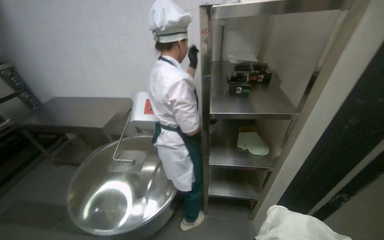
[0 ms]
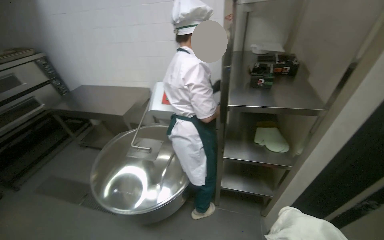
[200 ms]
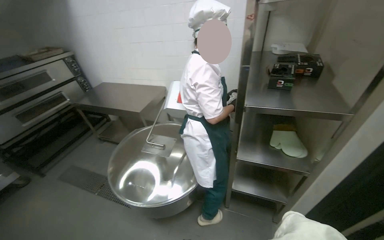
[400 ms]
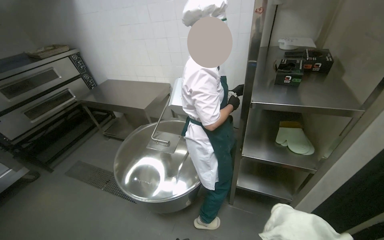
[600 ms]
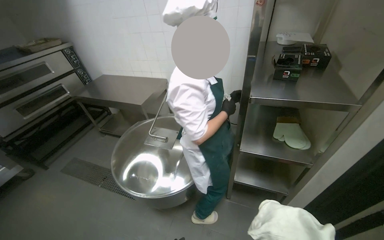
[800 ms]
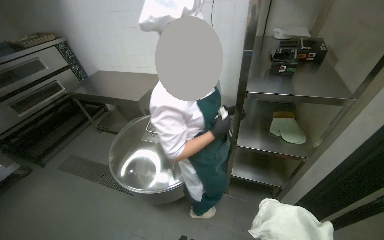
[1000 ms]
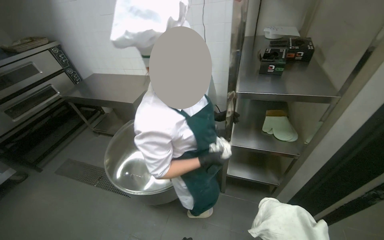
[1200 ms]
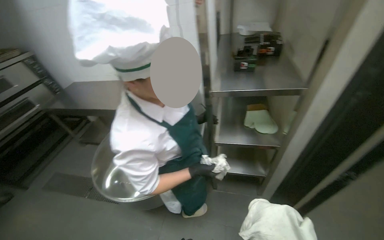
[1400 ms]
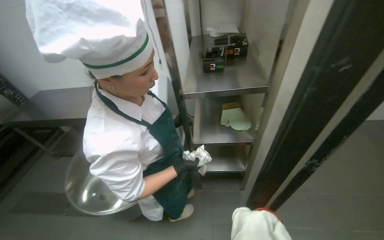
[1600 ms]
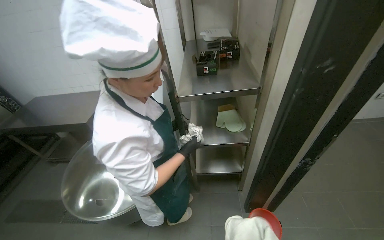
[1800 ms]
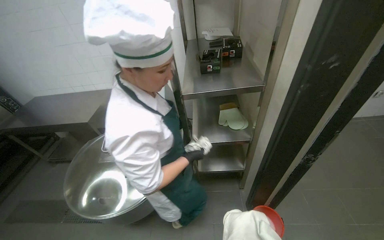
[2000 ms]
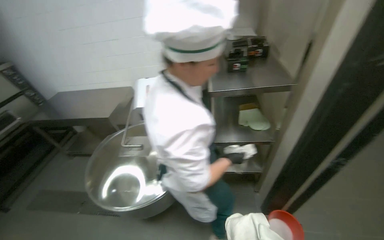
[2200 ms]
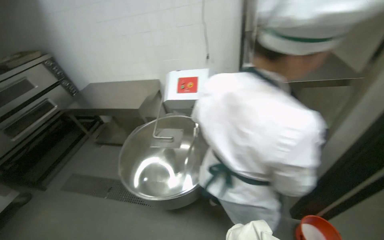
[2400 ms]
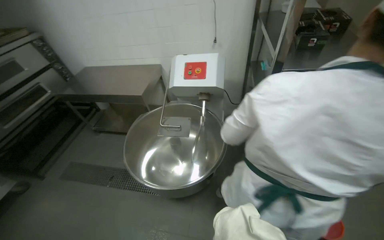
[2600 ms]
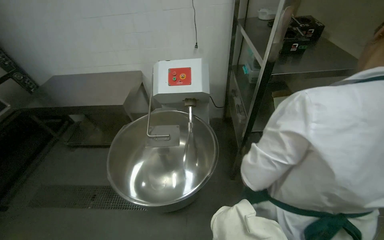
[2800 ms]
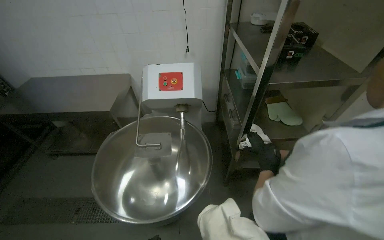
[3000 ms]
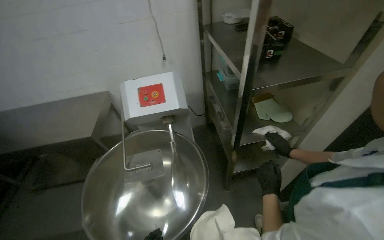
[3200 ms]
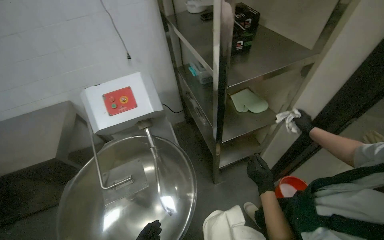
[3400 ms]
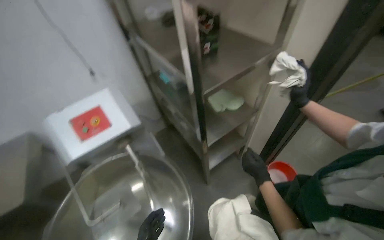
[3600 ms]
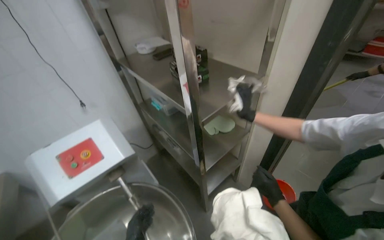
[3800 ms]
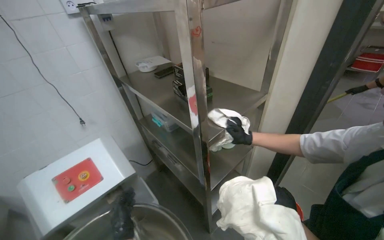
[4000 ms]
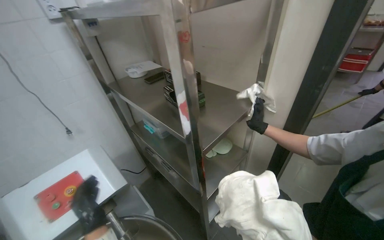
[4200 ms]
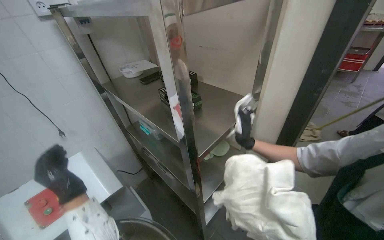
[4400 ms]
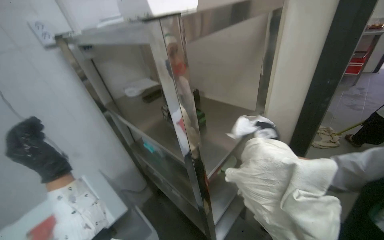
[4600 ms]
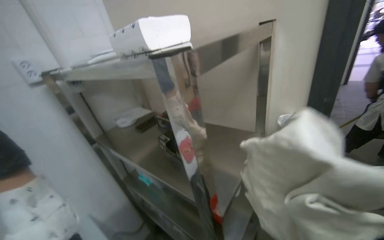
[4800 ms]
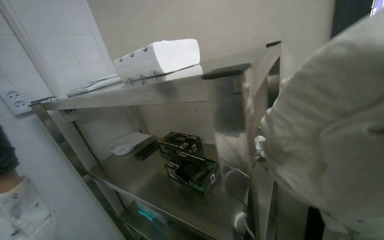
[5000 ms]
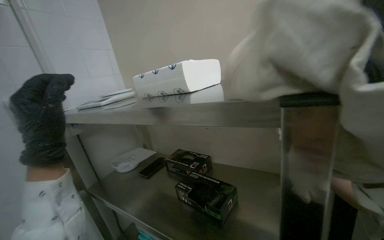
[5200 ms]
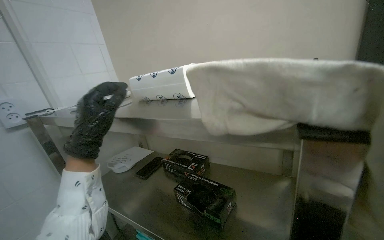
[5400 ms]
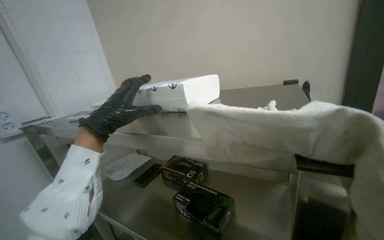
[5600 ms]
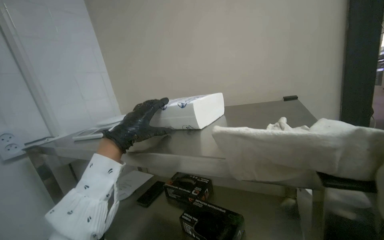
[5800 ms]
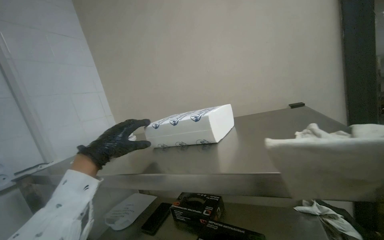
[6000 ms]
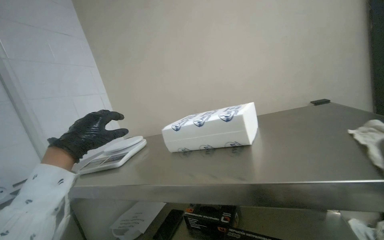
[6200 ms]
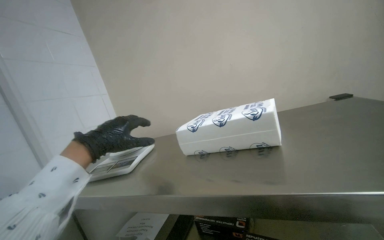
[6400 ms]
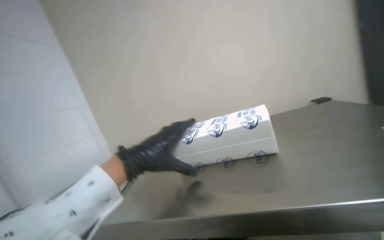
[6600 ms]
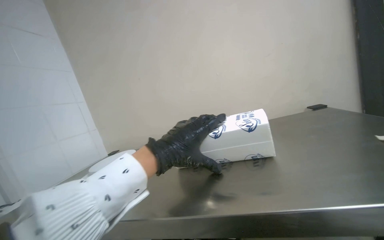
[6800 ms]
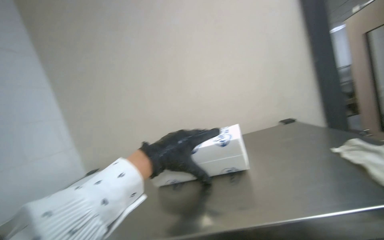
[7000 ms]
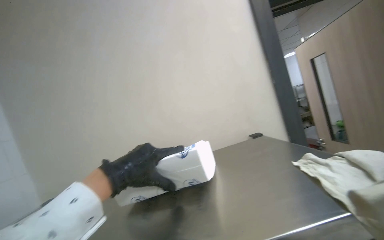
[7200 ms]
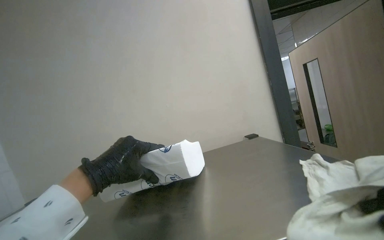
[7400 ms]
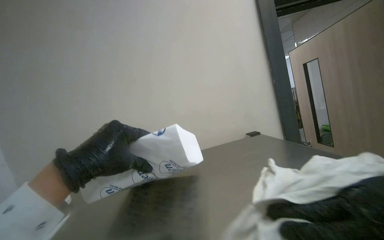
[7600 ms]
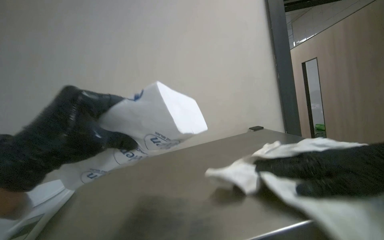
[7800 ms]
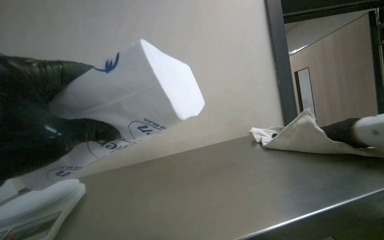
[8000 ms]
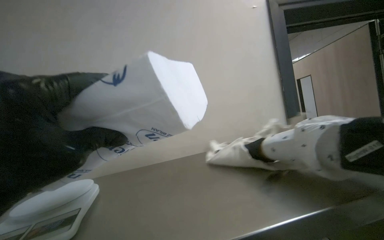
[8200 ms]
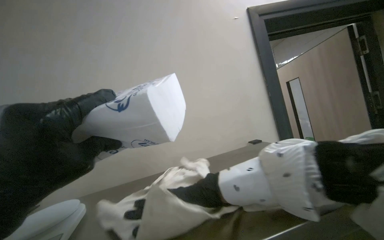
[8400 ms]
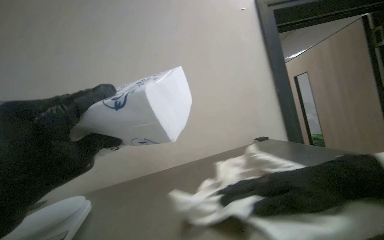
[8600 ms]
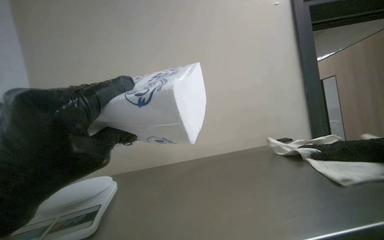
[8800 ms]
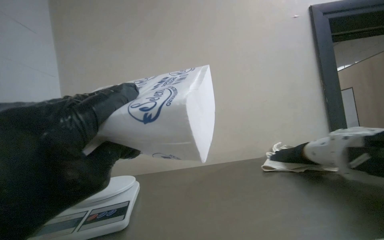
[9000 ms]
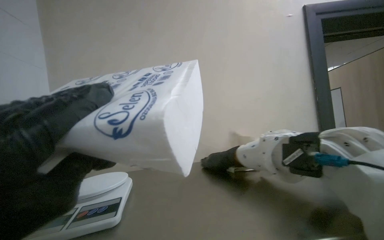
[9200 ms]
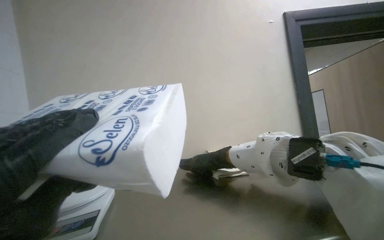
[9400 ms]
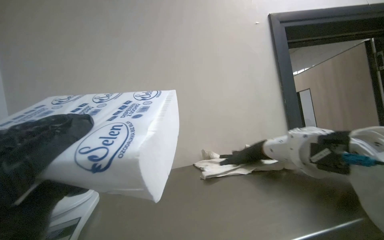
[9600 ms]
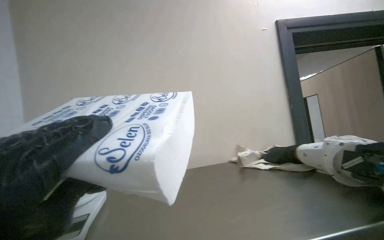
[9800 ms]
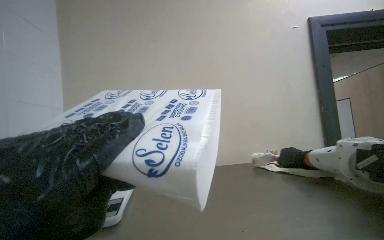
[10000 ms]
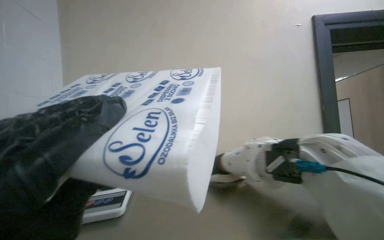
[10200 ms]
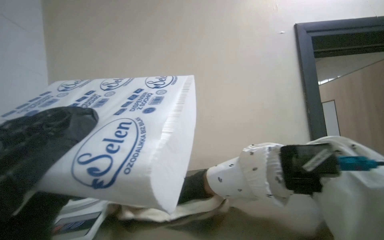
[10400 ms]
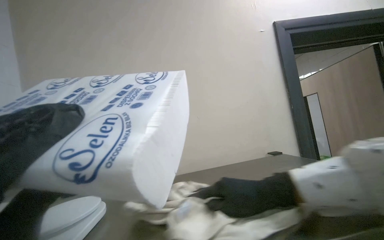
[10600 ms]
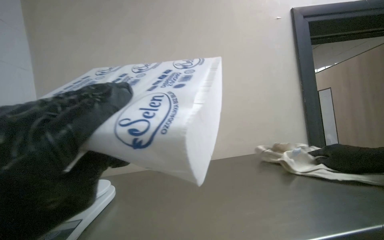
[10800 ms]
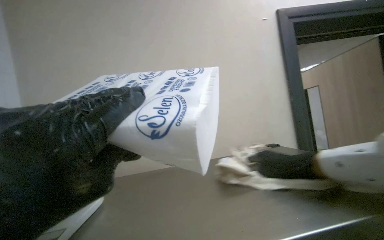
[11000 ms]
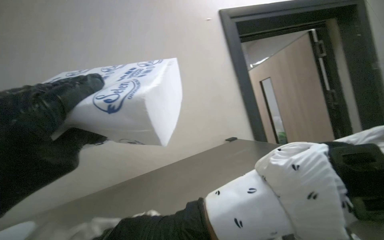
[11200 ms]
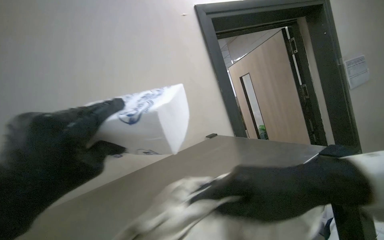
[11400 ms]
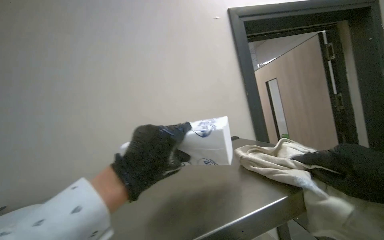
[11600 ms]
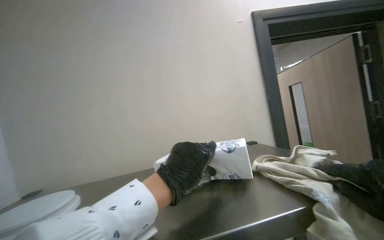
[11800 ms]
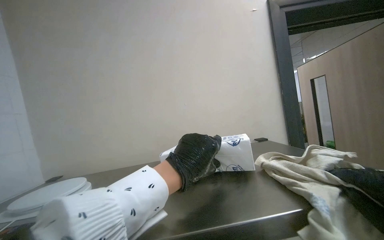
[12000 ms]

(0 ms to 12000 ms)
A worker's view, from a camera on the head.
Job: wiping surfaces.
The whole recording: Cleaning and organizing shelves. The worker wipes down the metal shelves and organizes items on them.
1600 ms - 3000 ms: The camera is carried to the left, some 50 cm.
3000 ms - 4400 ms: The wearer looks about 45 degrees further to the right.
4400 ms - 6000 ms: The wearer looks roughly 20 degrees further to the right. The wearer looks approximately 35 degrees further upward.
6000 ms - 7600 ms: The camera is aimed some 25 degrees further to the right. The camera pitches upward, by about 15 degrees. The left hand reaches roughly 5 cm to the right, then returns.

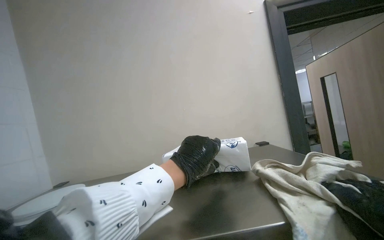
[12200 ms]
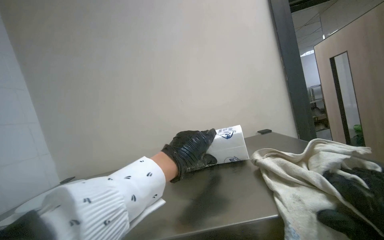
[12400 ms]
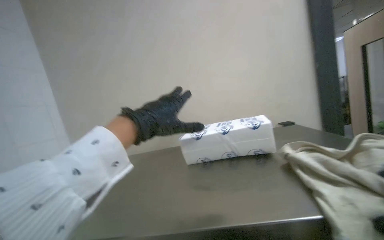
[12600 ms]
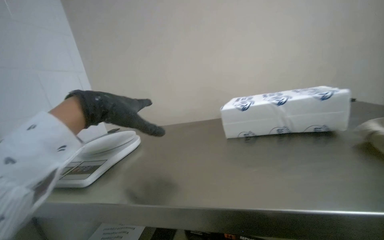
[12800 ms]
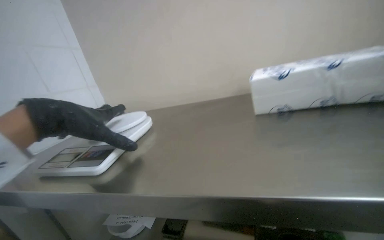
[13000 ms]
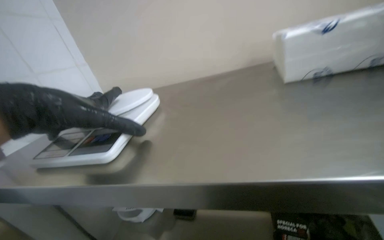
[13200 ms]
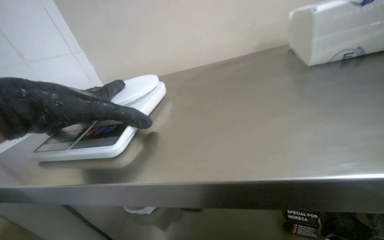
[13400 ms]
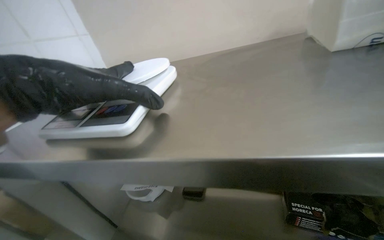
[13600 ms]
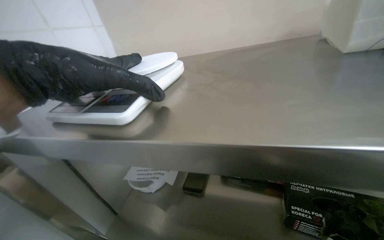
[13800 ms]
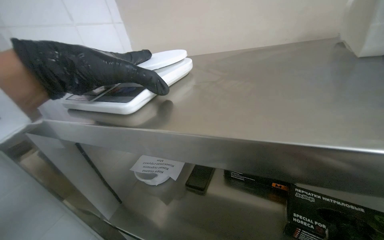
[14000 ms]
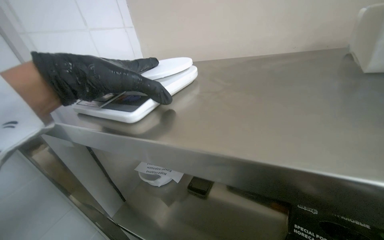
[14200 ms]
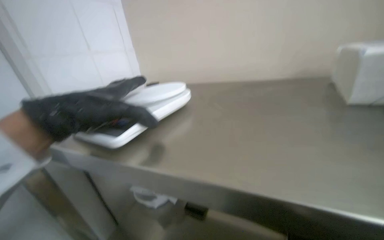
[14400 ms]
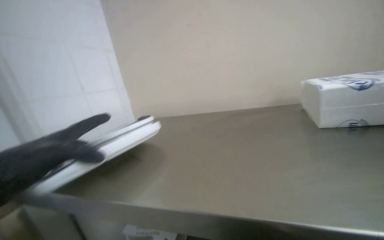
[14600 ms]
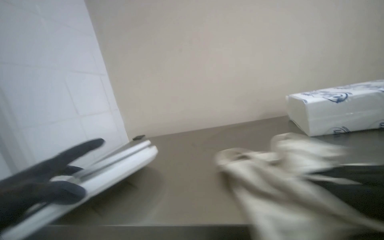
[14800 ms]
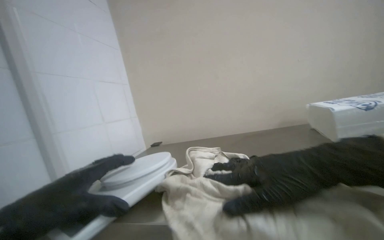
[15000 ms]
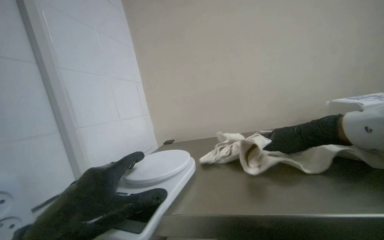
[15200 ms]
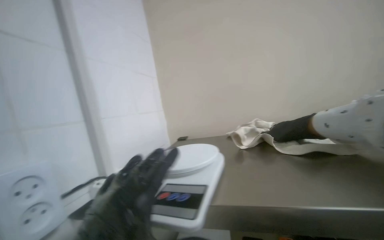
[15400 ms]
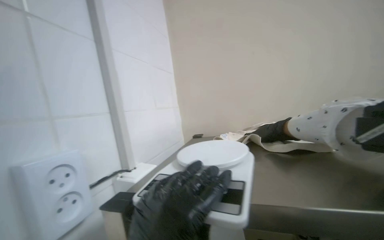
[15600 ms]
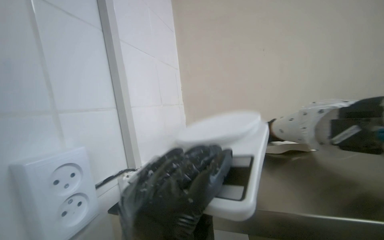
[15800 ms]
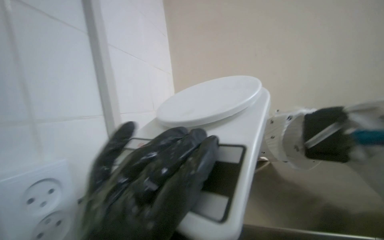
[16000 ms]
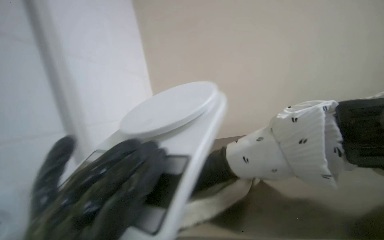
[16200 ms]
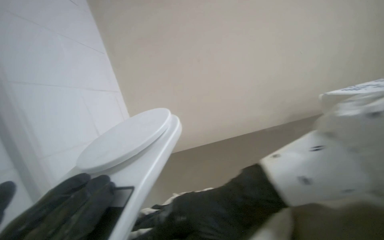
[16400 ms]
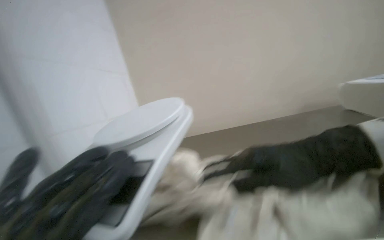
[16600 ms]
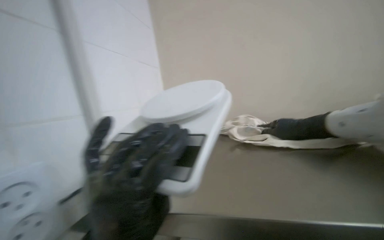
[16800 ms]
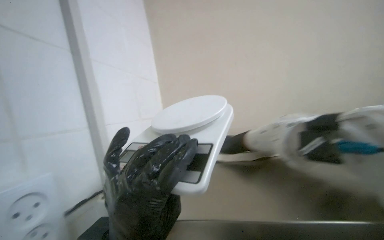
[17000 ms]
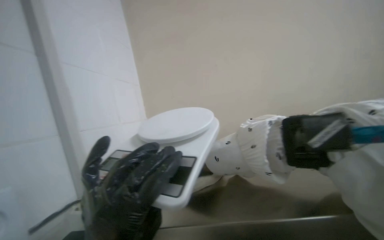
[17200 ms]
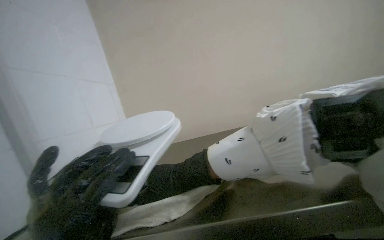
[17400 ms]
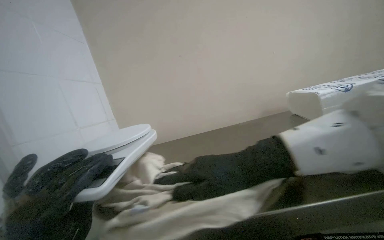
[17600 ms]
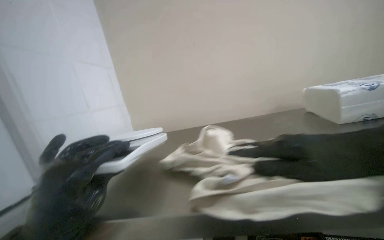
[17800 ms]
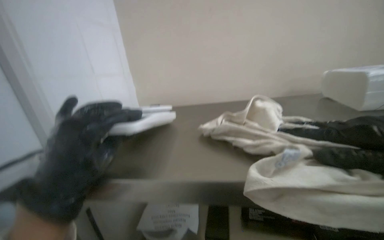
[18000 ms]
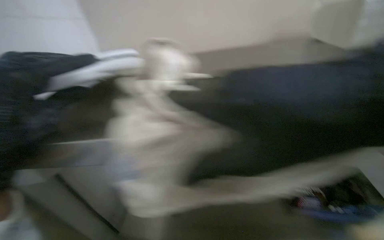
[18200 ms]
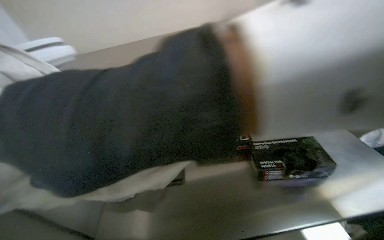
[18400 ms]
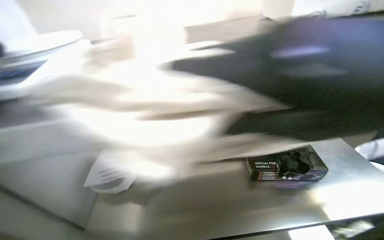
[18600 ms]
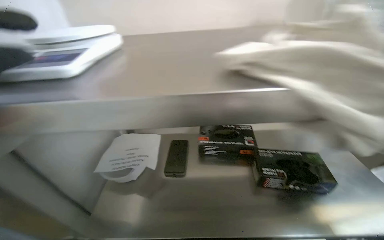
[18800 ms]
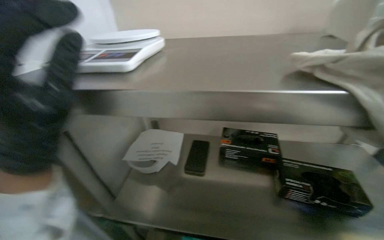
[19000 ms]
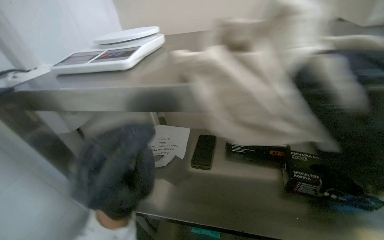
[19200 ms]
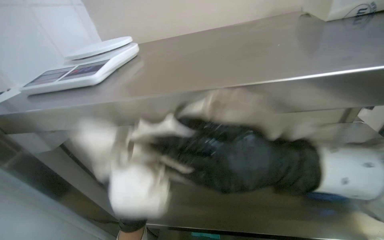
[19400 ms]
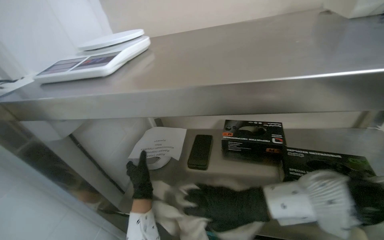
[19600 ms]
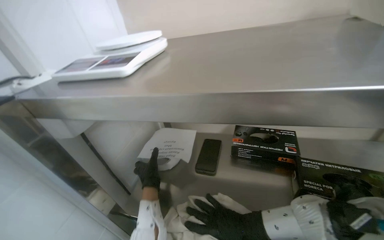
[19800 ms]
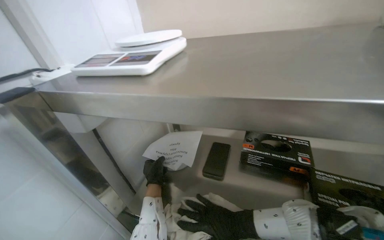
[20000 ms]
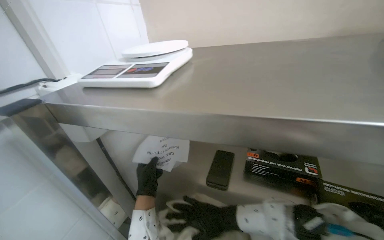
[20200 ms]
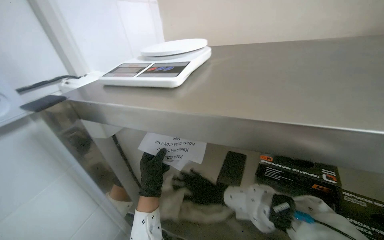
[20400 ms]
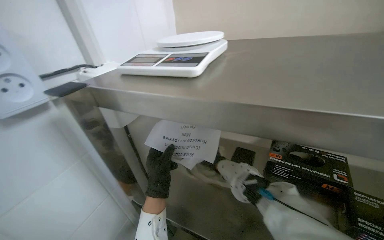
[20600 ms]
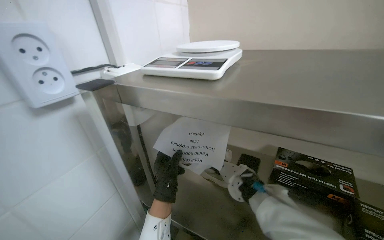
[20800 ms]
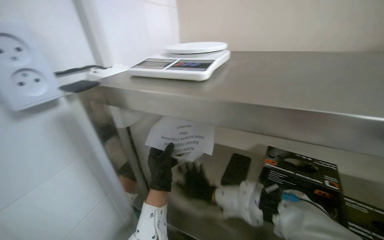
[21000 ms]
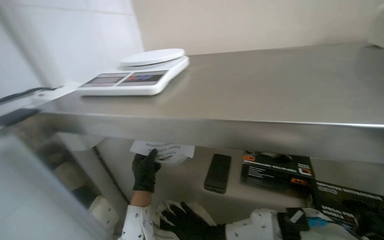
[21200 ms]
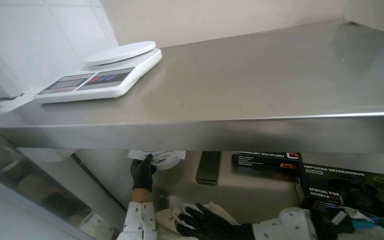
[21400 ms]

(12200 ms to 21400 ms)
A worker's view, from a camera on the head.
Job: wiping surfaces.
The whole recording: Cleaning and organizing shelves. The worker wipes down the metal shelves and organizes items on them.
12200 ms - 13800 ms: The camera sweeps to the left, by approximately 15 degrees. The camera pitches downward, by roughly 35 degrees.
13800 ms - 15200 ms: The camera is aimed roughly 20 degrees further to the left.
16800 ms - 18400 ms: The wearer looks roughly 20 degrees further downward.
18400 ms - 19800 ms: The camera sweeps to the left, by about 15 degrees.
